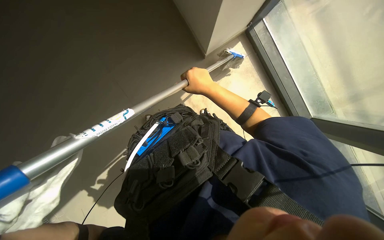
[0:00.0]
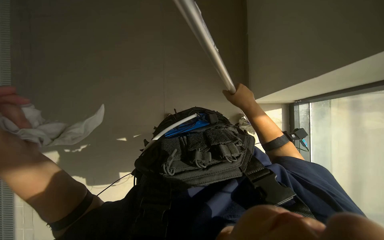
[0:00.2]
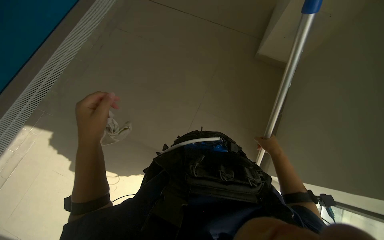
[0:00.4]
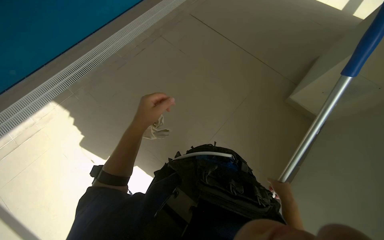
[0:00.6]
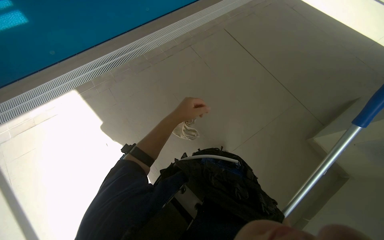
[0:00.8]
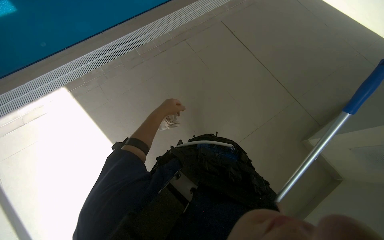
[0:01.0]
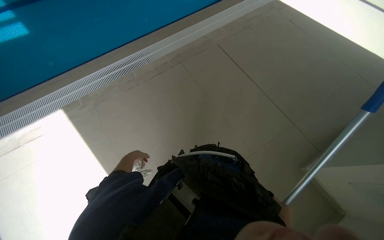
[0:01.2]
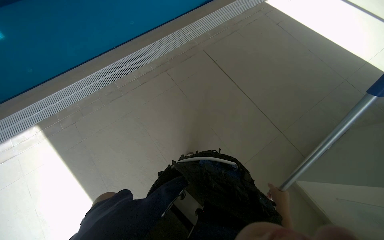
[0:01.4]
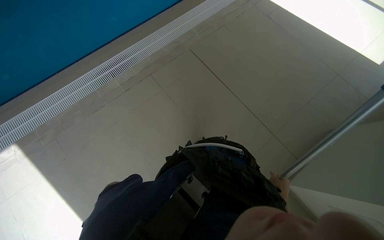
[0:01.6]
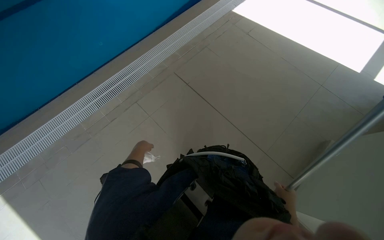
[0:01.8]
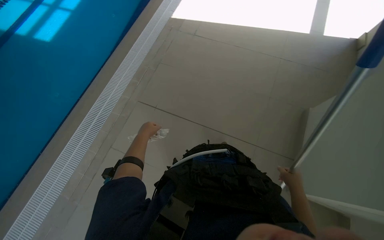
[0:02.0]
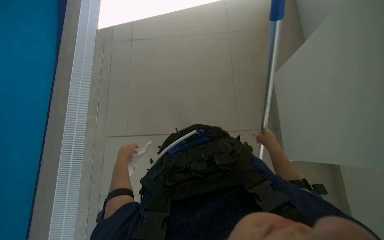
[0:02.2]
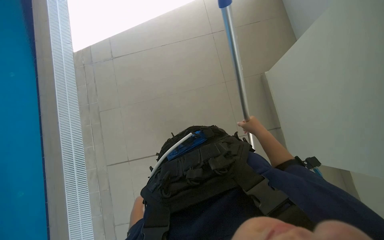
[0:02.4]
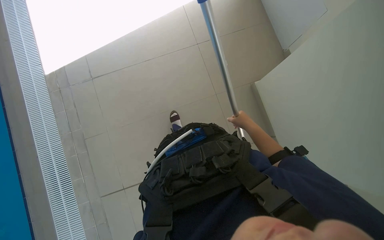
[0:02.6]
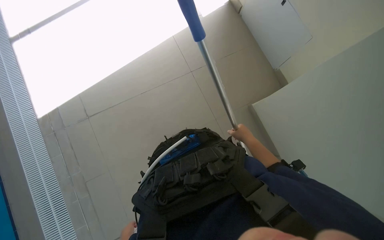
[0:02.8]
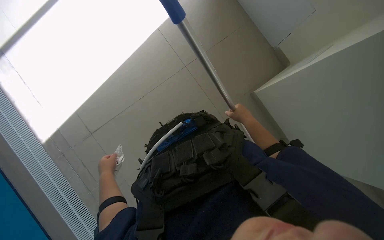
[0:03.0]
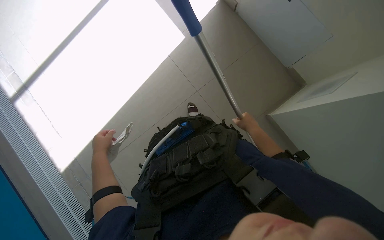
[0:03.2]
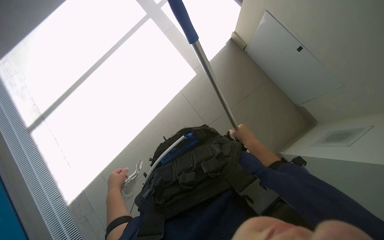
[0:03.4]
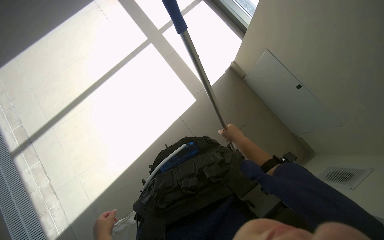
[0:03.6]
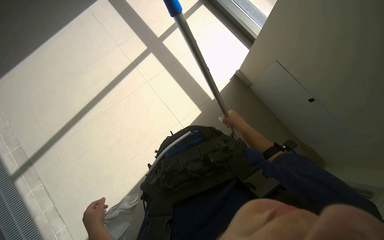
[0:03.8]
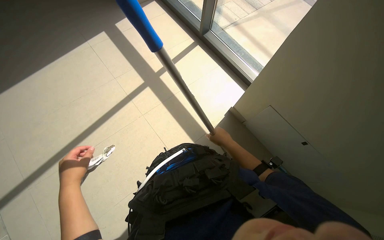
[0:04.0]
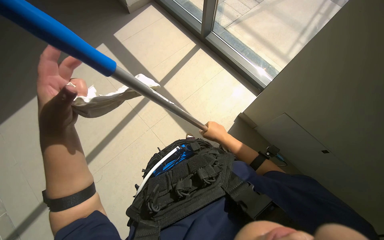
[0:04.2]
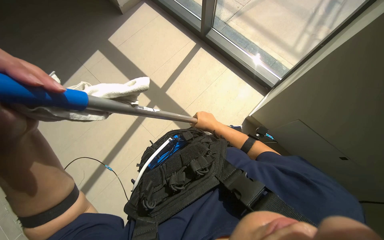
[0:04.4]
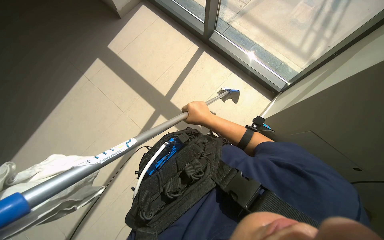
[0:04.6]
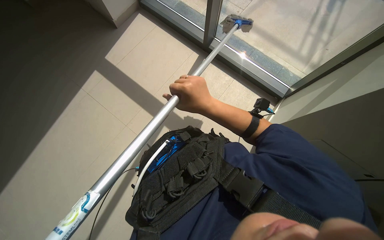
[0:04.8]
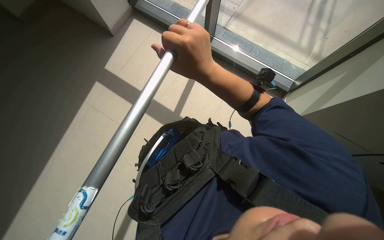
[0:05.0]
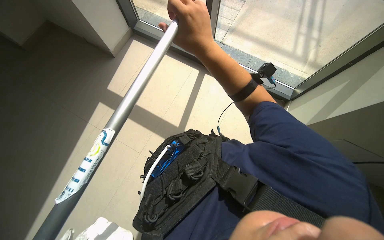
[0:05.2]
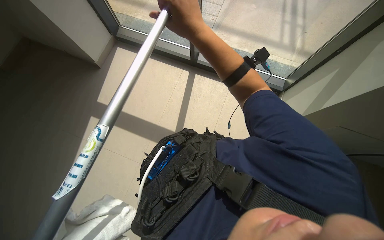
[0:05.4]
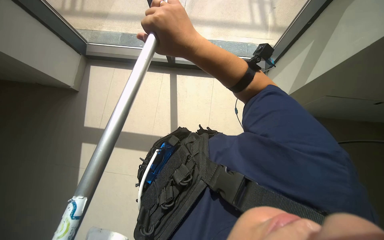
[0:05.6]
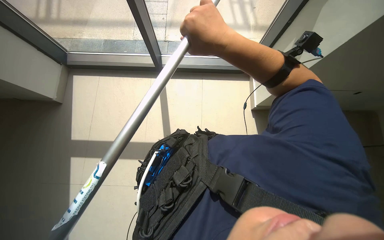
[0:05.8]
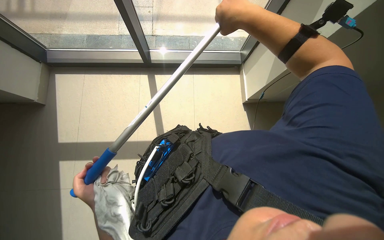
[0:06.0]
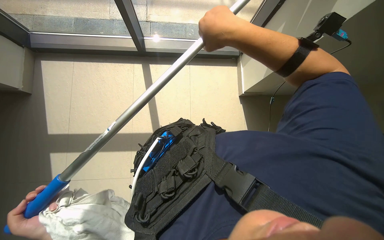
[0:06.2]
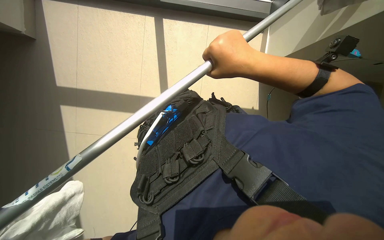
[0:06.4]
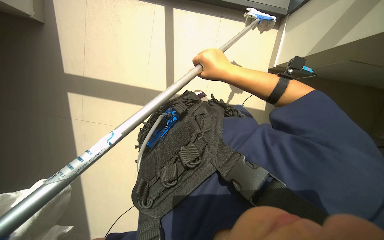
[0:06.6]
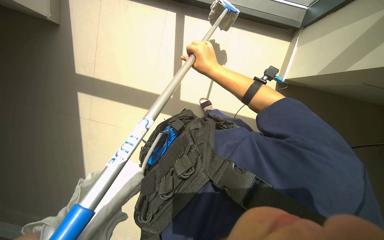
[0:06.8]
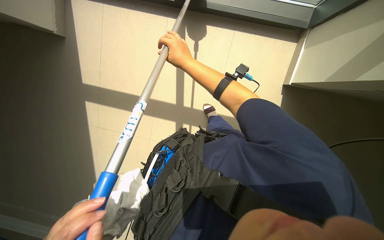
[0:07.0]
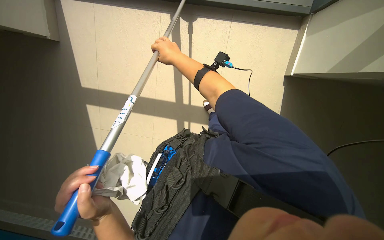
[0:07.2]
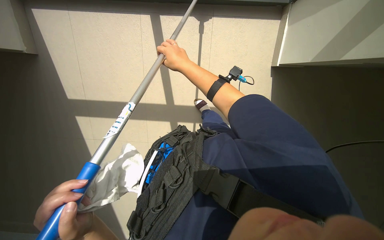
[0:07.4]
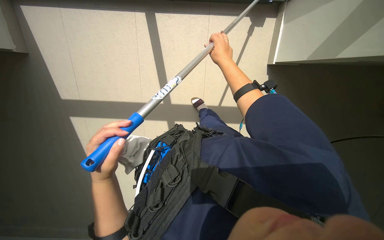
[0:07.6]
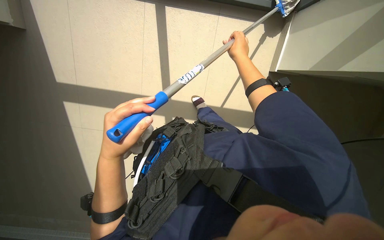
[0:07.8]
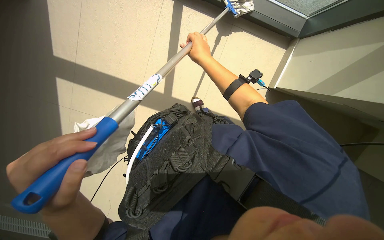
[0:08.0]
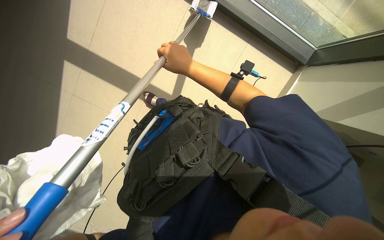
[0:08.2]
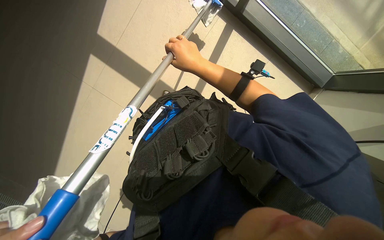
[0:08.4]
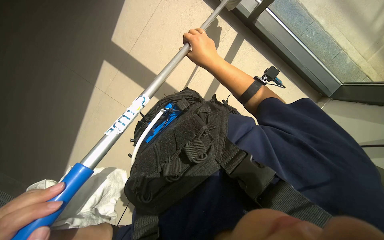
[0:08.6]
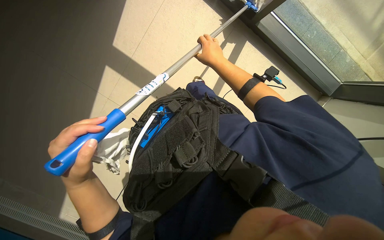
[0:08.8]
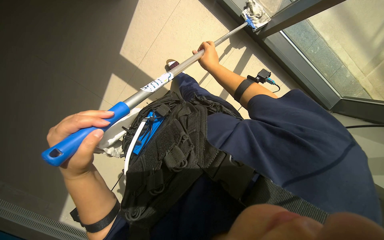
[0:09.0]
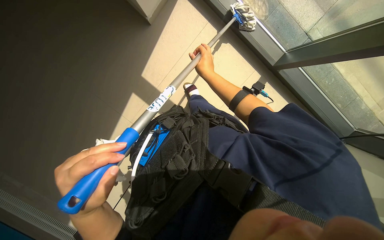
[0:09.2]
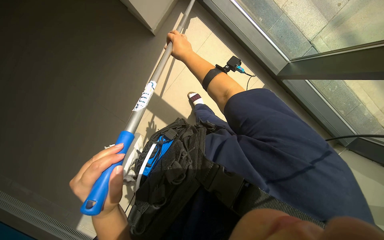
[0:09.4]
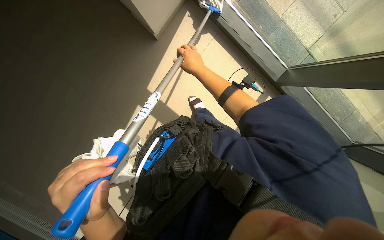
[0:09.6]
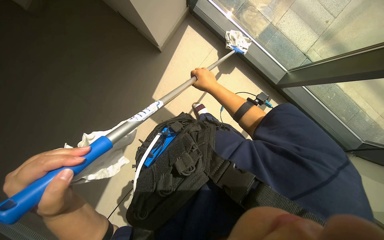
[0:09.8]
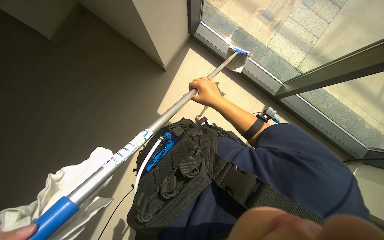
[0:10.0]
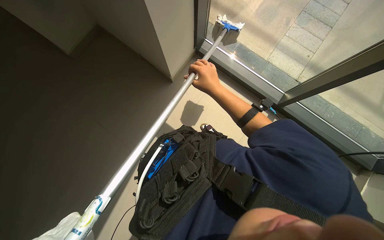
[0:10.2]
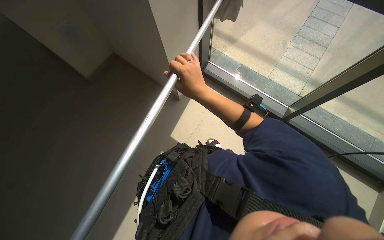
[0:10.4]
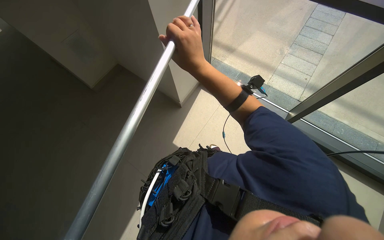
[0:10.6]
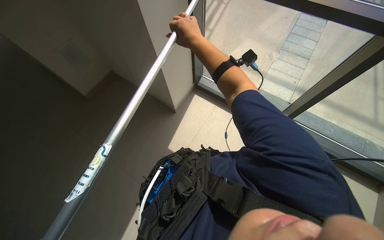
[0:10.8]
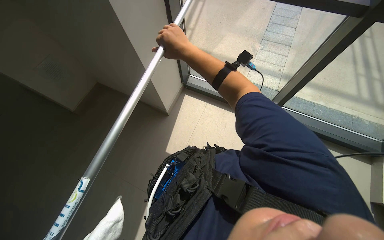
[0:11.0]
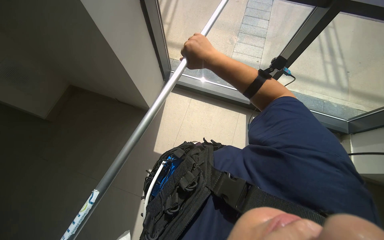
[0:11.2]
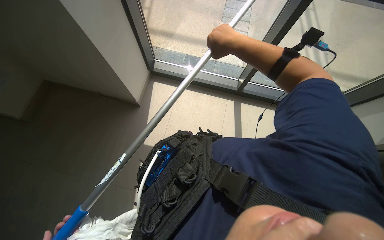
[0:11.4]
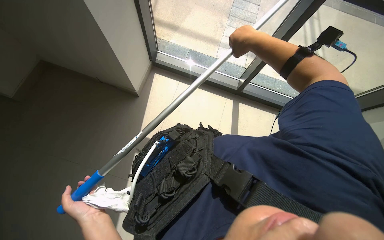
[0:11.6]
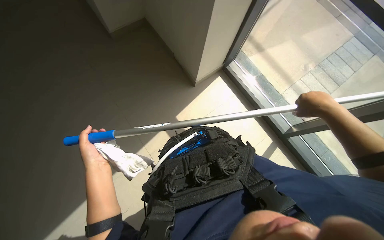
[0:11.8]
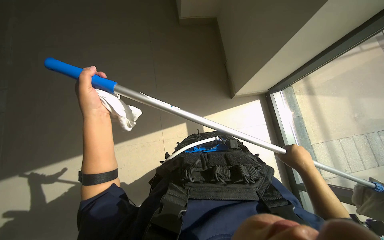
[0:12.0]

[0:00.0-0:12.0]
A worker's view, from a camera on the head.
Job: cleaning windows.
The whole recording: Cleaning glass windows and frames. The worker cleans the glass windows and their frames using a long-handled tool and a cloth.
0:00.0 to 0:01.6: The head turns to the left by some 75 degrees. The wearer looks about 45 degrees further upward.
0:01.6 to 0:03.0: The right hand shifts approximately 10 cm up the picture.
0:03.0 to 0:04.4: The camera is carried about 50 cm. The view tips upward by about 20 degrees.
0:04.4 to 0:06.0: The right hand goes about 50 cm up the picture.
0:06.0 to 0:07.6: The right hand goes to the left and returns, approximately 15 cm each way.
0:07.6 to 0:09.0: The right hand travels to the left and back again, approximately 15 cm each way.
0:09.0 to 0:10.4: The camera pitches upward, by some 35 degrees.
0:10.4 to 0:12.0: The right hand goes some 40 cm to the right and down the picture.

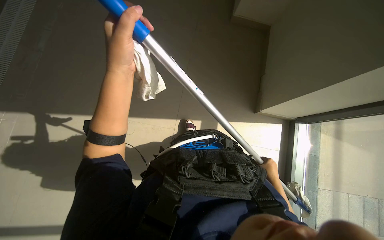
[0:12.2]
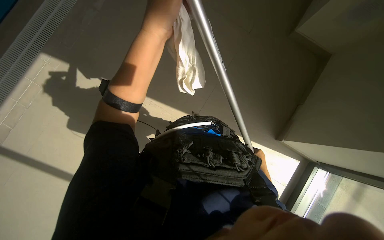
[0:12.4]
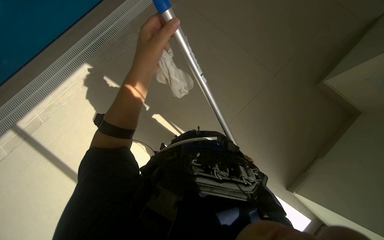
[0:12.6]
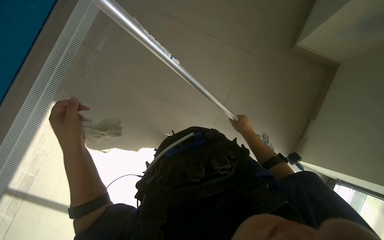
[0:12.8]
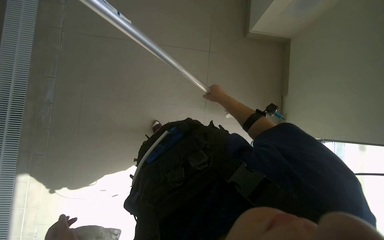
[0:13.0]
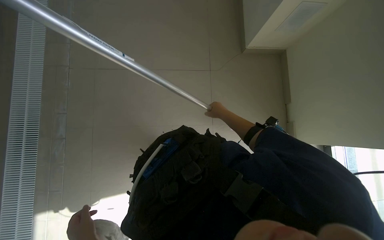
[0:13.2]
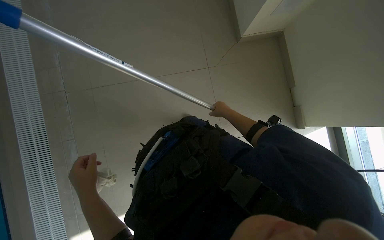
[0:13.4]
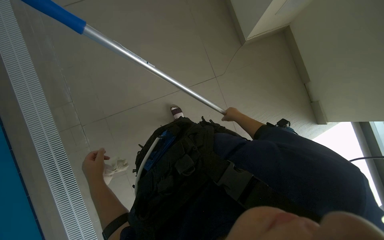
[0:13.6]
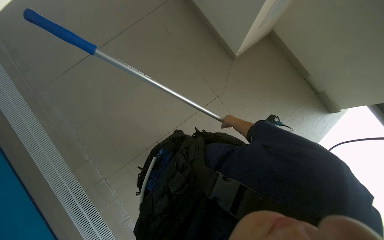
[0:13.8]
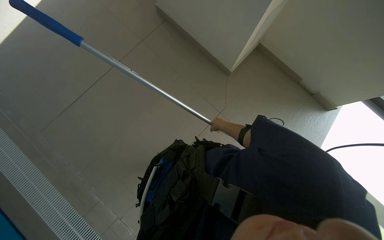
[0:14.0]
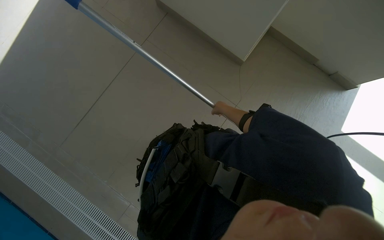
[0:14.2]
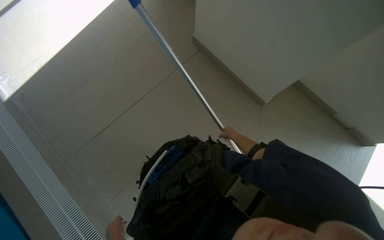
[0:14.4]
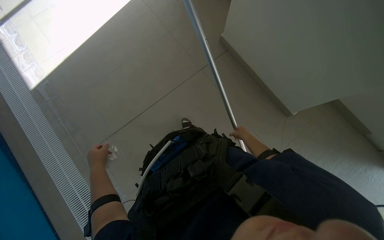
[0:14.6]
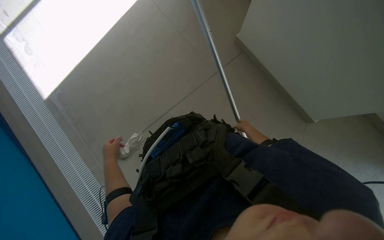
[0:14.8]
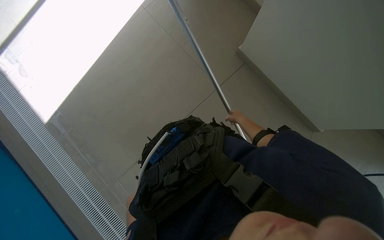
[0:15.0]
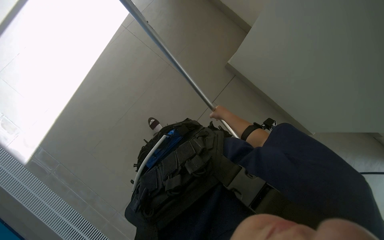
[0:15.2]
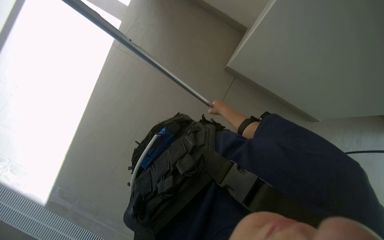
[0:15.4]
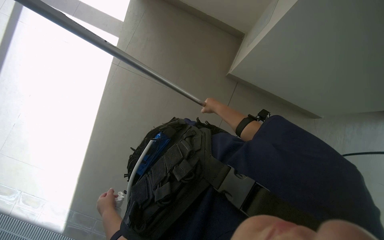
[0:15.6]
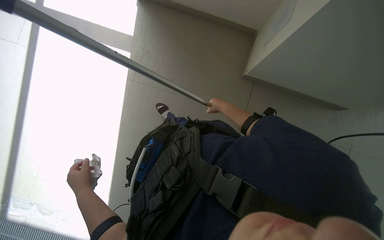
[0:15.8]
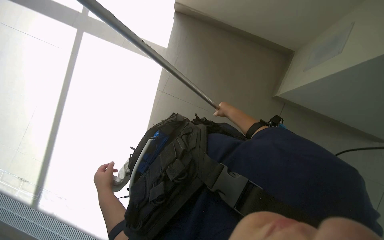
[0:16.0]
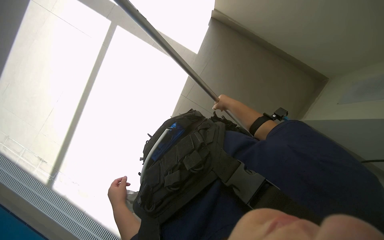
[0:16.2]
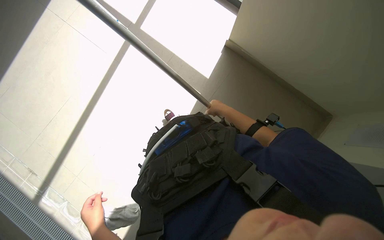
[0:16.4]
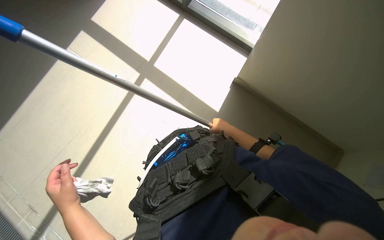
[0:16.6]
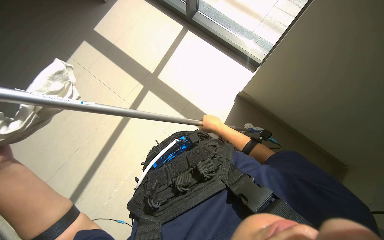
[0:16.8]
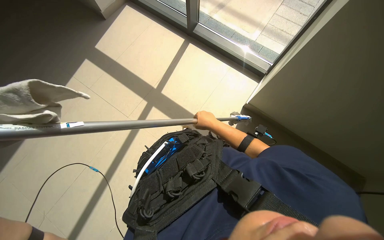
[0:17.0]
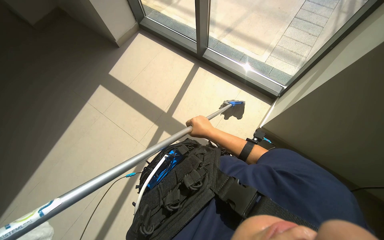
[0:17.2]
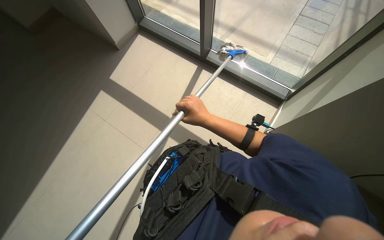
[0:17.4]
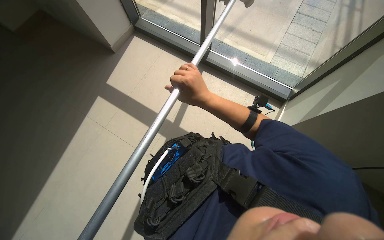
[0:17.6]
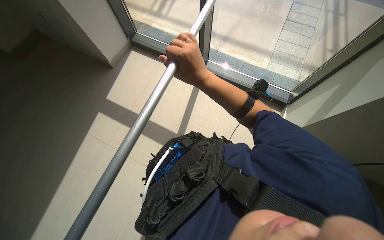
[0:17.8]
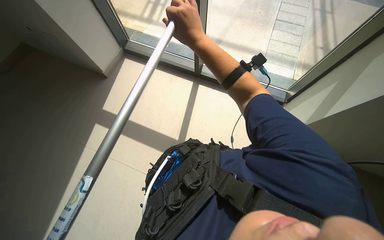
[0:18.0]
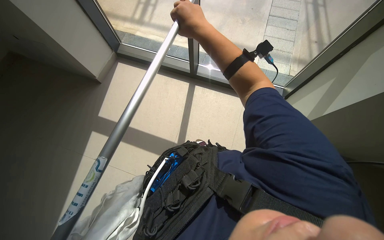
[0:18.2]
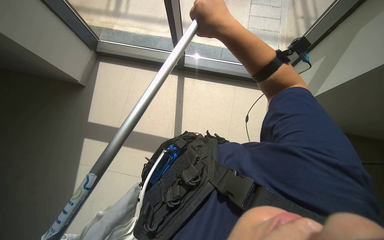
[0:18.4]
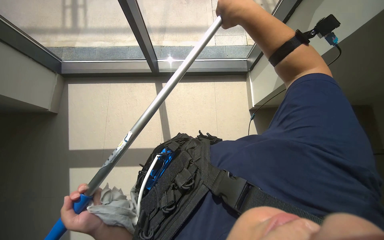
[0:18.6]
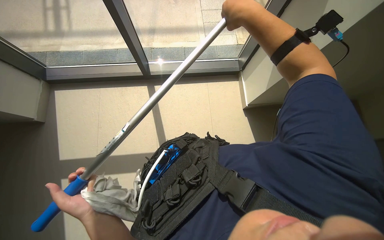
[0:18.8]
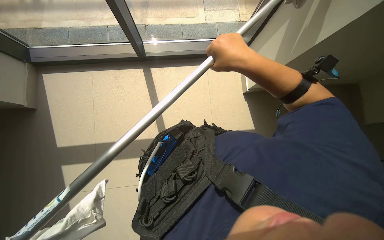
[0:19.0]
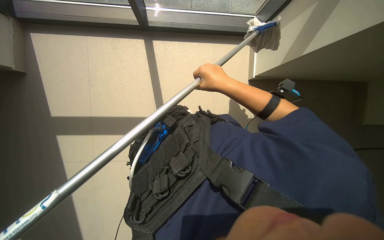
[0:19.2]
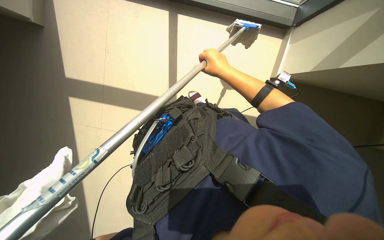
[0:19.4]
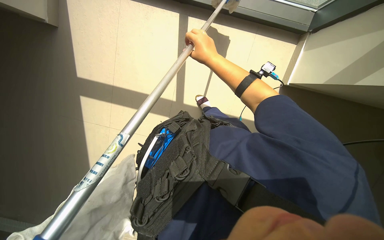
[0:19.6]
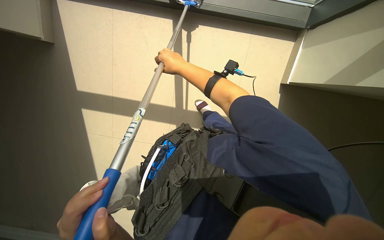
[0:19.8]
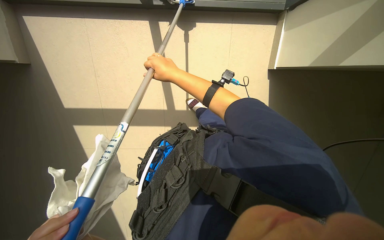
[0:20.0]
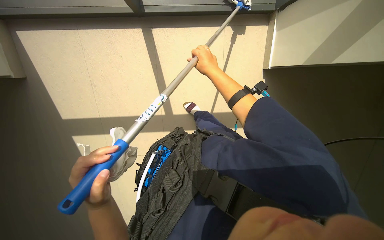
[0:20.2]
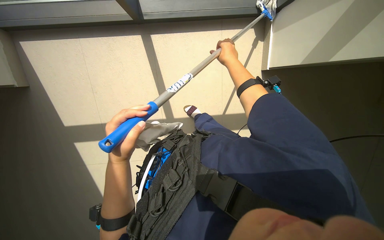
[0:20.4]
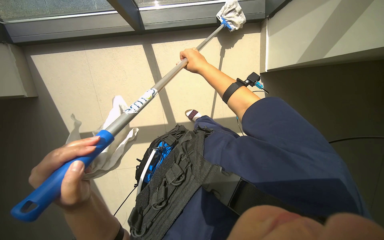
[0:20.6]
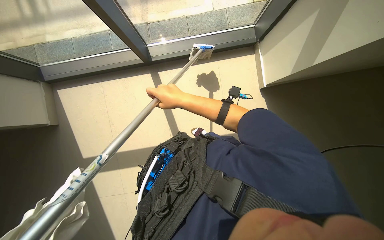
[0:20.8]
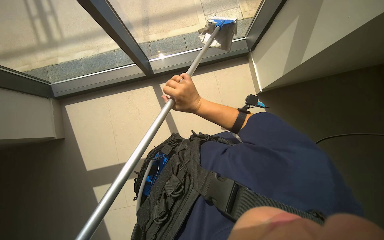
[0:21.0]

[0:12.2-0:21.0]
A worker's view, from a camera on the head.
Job: cleaning windows.
The whole recording: Cleaning glass windows and frames. The worker cleans the glass windows and their frames using a long-handled tool and a cloth.
0:12.2 to 0:13.6: The left hand moves down the picture, some 10 cm, while the right hand goes some 50 cm up the picture.
0:13.6 to 0:15.2: The right hand is displaced nearer to the camera by roughly 10 cm.
0:15.2 to 0:16.6: The camera is aimed roughly 15 degrees further to the left. The camera pitches upward, by approximately 30 degrees.
0:16.6 to 0:18.0: The right hand heads up the picture, to the left and nearer to the camera, covering some 50 cm.
0:18.0 to 0:19.6: The wearer looks some 15 degrees further to the right. The view tips downward by approximately 25 degrees.
0:19.6 to 0:21.0: The camera pitches upward, by some 15 degrees. The right hand goes left and right, about 20 cm each way, reversing 2 times.
